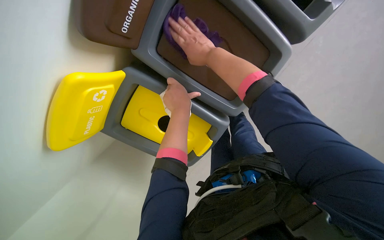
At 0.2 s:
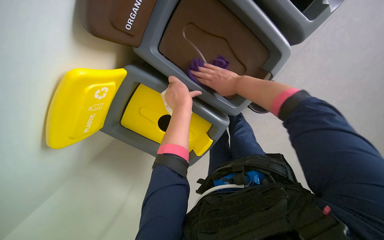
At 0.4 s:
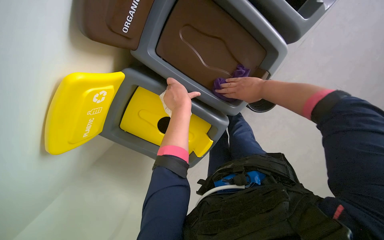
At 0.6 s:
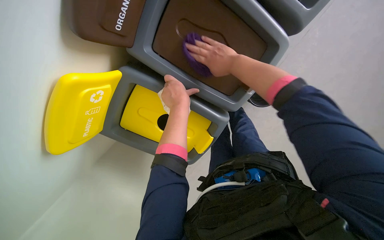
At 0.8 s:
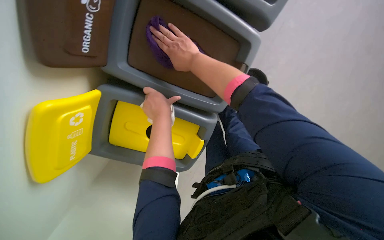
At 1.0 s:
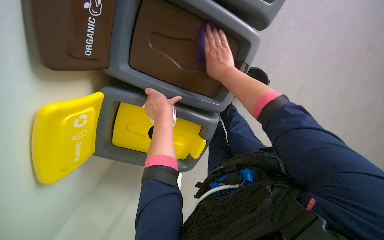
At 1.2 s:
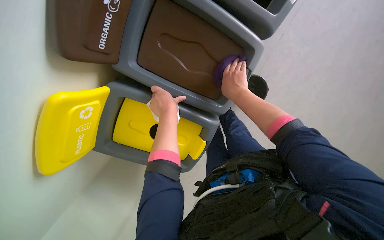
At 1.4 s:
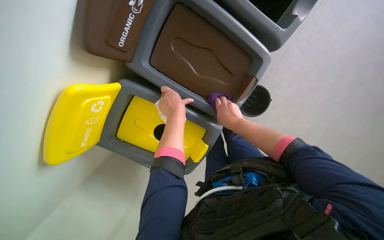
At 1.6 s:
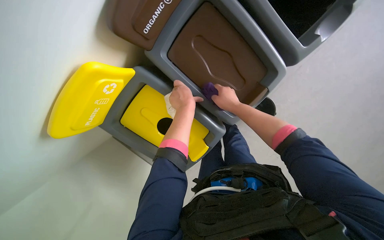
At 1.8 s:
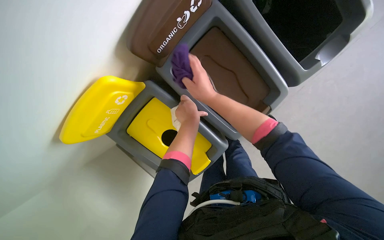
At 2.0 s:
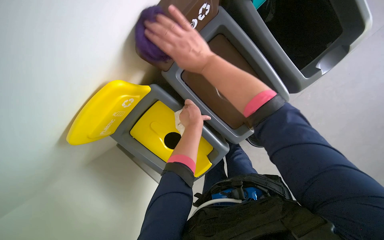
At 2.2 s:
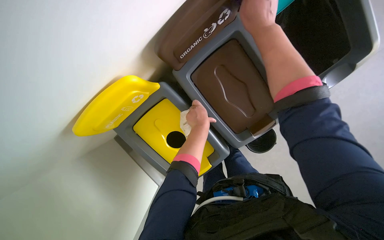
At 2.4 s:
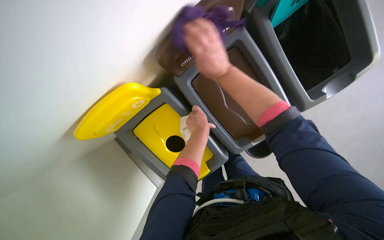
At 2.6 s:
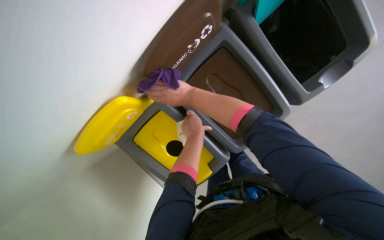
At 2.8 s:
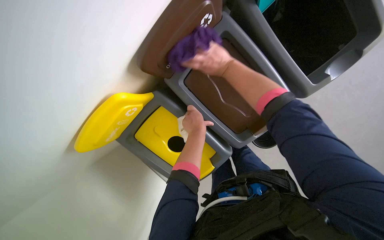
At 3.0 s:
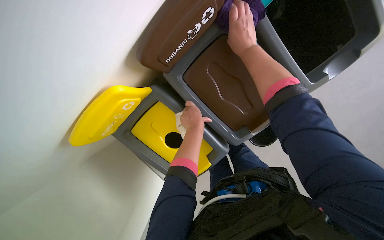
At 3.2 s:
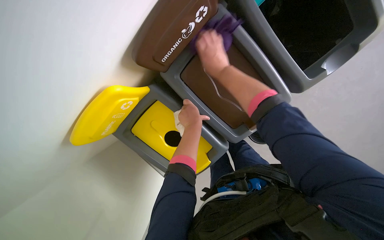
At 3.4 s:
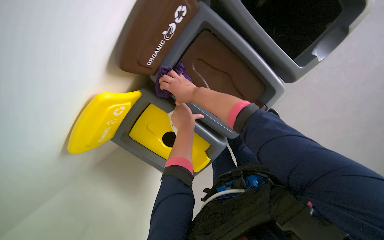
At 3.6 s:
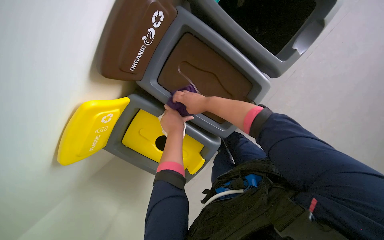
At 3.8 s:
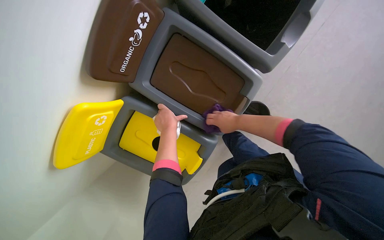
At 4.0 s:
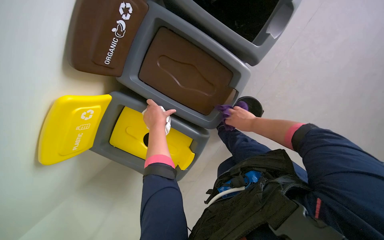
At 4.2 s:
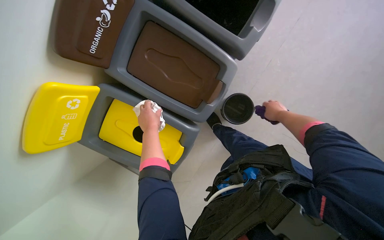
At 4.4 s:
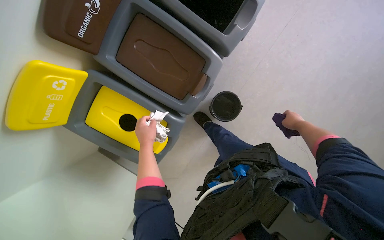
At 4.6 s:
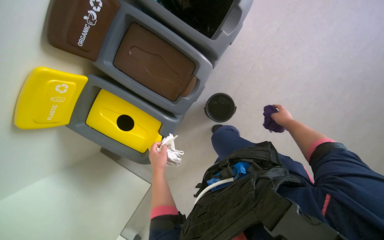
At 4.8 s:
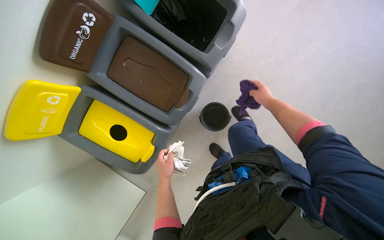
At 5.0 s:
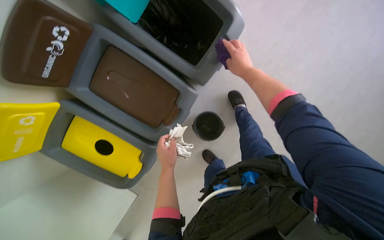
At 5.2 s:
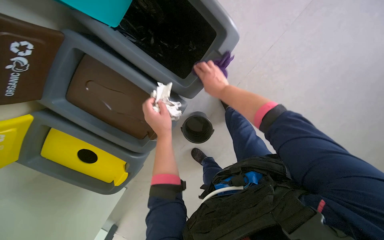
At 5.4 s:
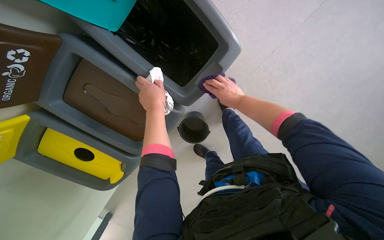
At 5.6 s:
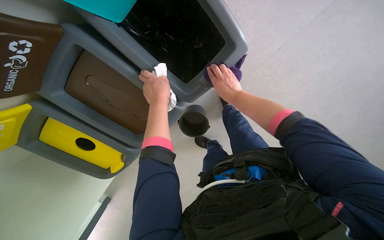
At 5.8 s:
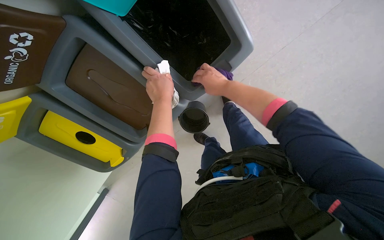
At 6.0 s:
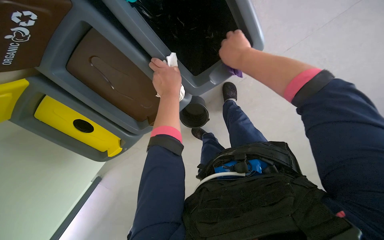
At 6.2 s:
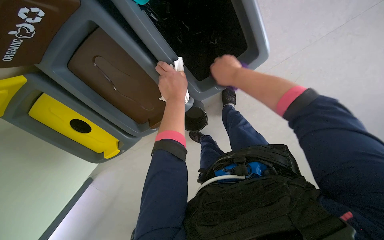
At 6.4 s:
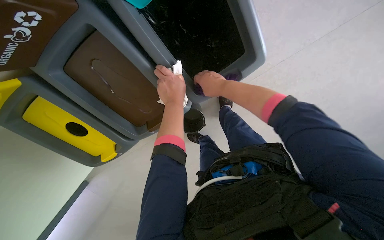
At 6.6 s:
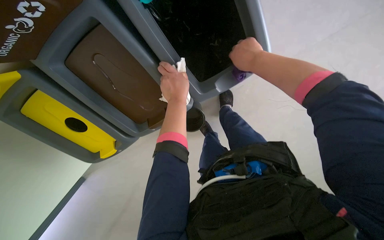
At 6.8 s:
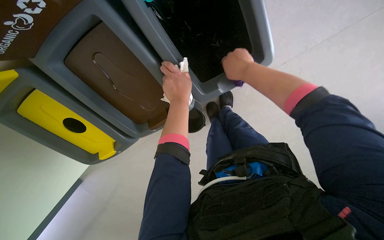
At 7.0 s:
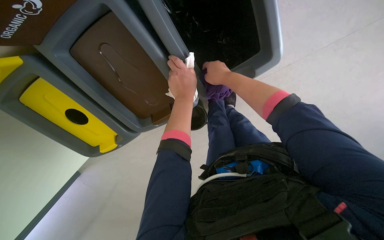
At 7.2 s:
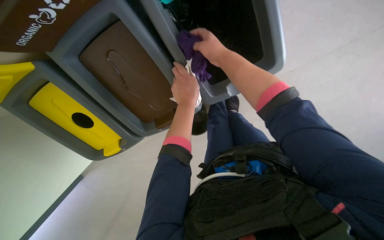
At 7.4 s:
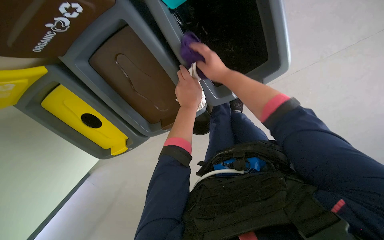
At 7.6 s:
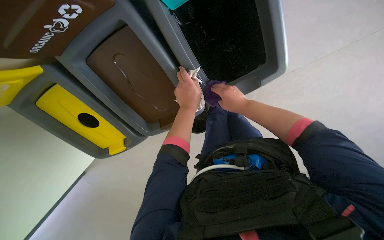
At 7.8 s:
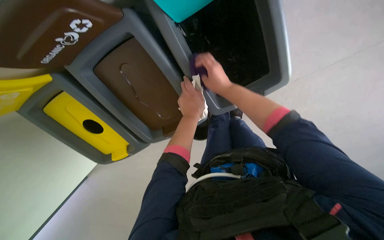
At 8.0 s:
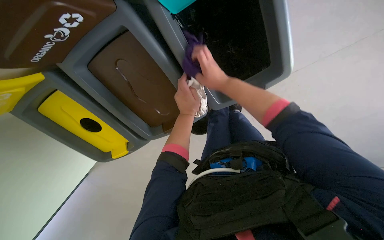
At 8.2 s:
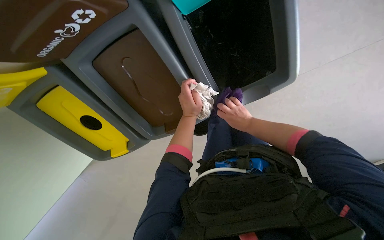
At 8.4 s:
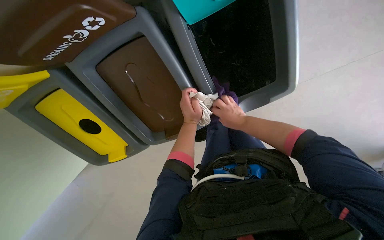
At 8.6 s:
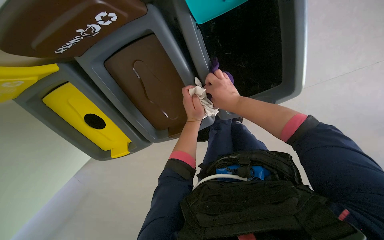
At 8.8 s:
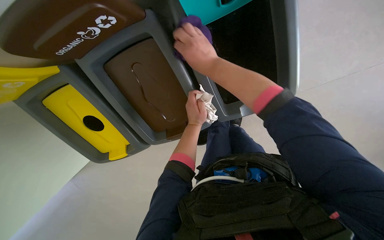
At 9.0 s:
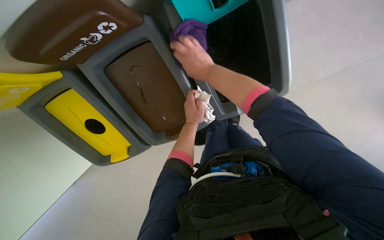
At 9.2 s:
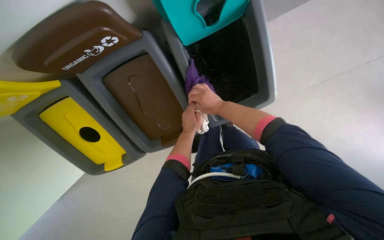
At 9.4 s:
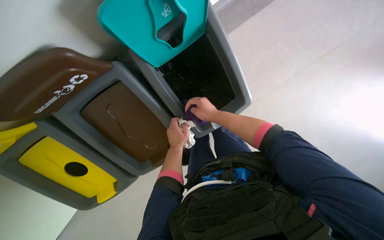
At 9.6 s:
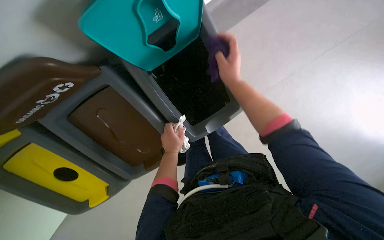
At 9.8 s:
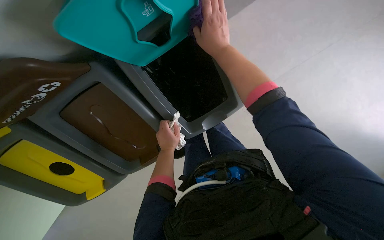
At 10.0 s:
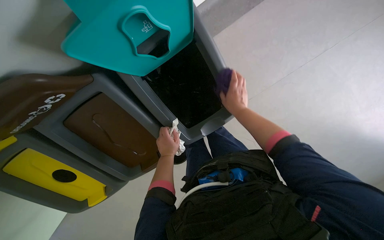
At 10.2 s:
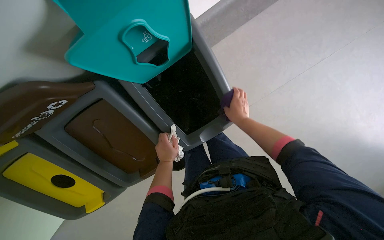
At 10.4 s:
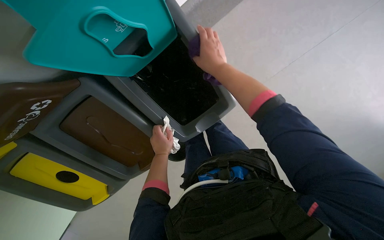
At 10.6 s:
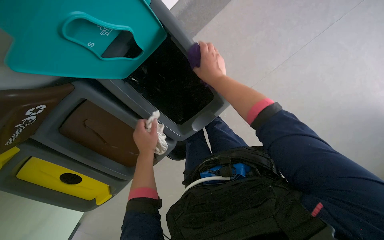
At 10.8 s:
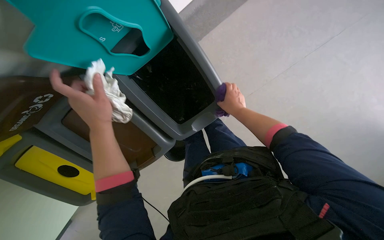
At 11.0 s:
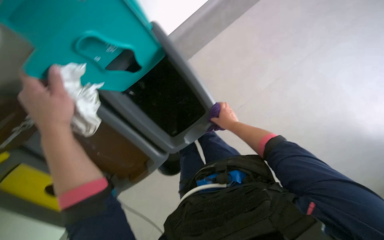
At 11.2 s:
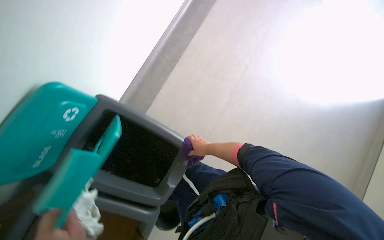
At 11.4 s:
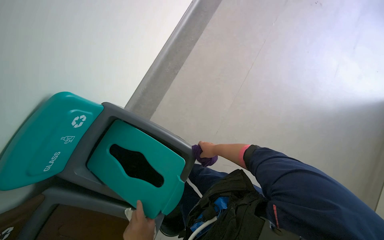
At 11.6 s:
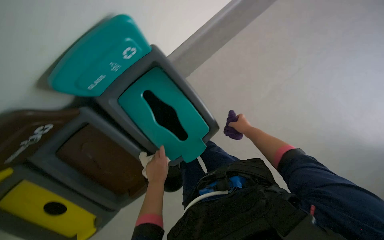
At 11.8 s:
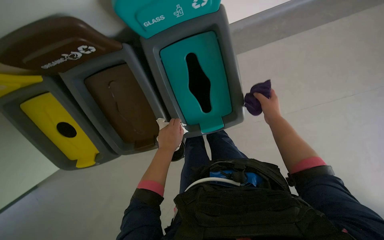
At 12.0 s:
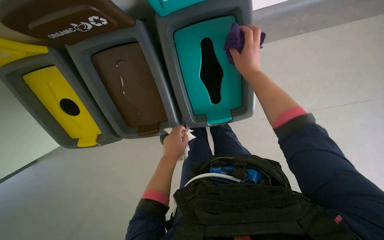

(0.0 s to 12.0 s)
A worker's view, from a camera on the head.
Job: wiping surfaces.
The whole recording: Wiping recycling bins. The worker wipes the surfaces of the recycling bins.
0.0 s - 1.6 s: The right hand goes left and right, approximately 25 cm each way, reversing 2 times.
1.6 s - 3.0 s: The right hand moves left and right over roughly 20 cm, changing direction 3 times.
3.0 s - 4.4 s: The wearer looks roughly 10 degrees further upward. The right hand moves to the right and down the picture, approximately 70 cm, while the left hand shifts roughly 20 cm down the picture.
4.4 s - 6.0 s: The camera travels approximately 40 cm. The wearer looks roughly 20 degrees further downward.
6.0 s - 7.6 s: The right hand is displaced down the picture by roughly 10 cm.
7.6 s - 9.0 s: The right hand swings left and right, roughly 20 cm each way, with 2 reversals.
9.0 s - 10.4 s: The right hand swings up and down the picture, some 20 cm each way, with 3 reversals.
10.4 s - 12.0 s: Everything in view rotates some 30 degrees clockwise.

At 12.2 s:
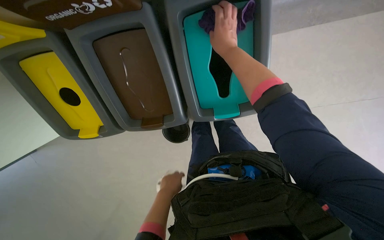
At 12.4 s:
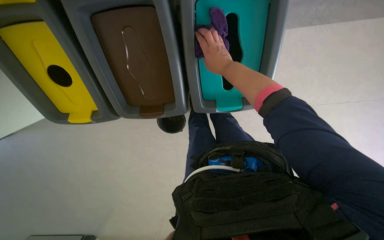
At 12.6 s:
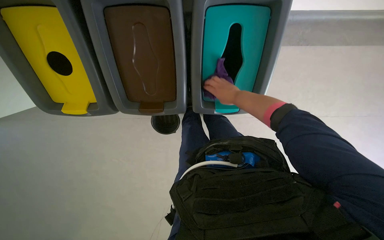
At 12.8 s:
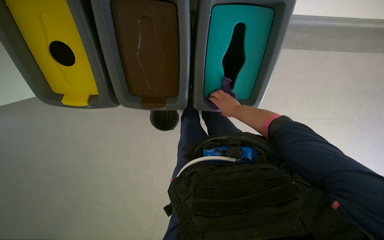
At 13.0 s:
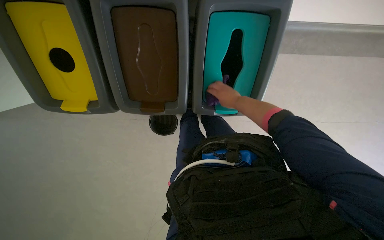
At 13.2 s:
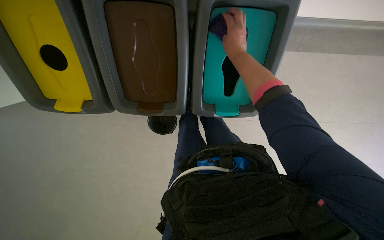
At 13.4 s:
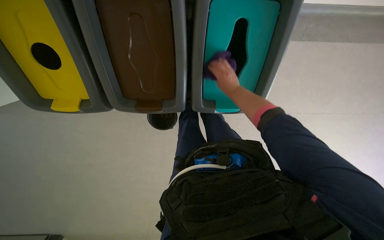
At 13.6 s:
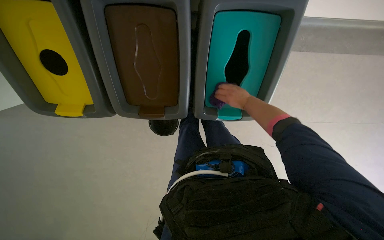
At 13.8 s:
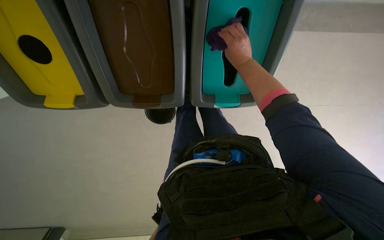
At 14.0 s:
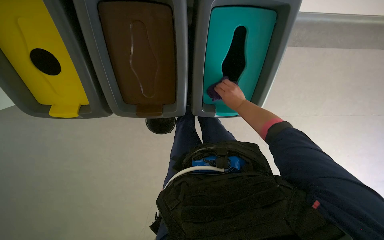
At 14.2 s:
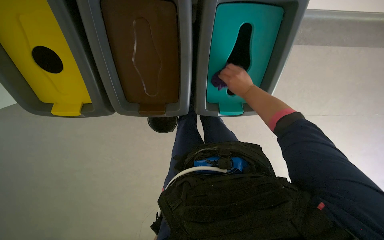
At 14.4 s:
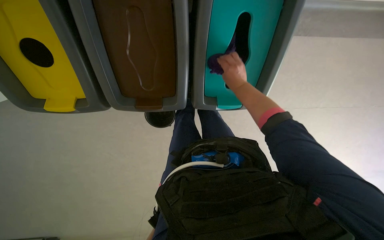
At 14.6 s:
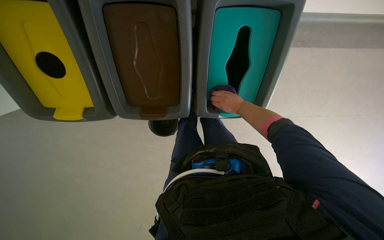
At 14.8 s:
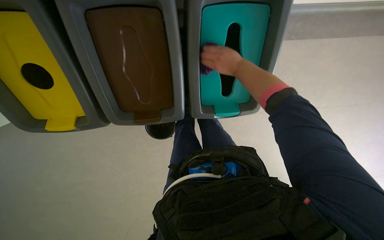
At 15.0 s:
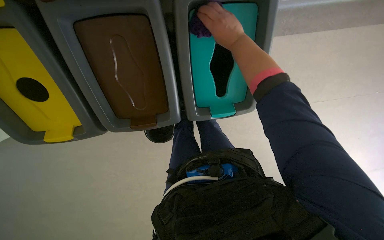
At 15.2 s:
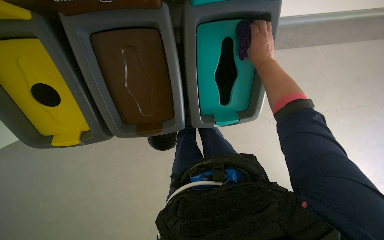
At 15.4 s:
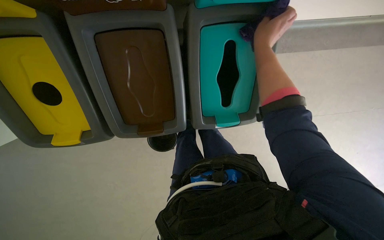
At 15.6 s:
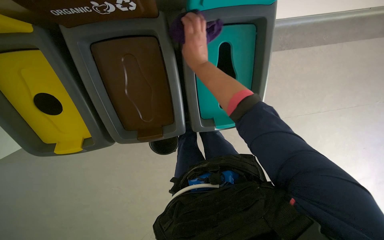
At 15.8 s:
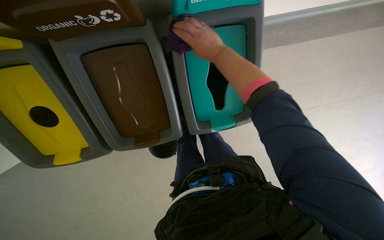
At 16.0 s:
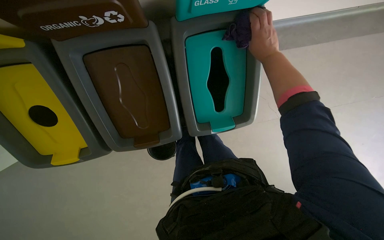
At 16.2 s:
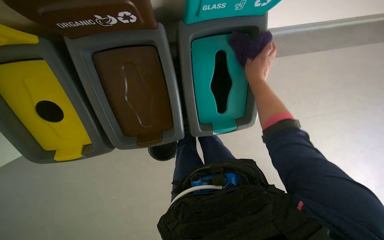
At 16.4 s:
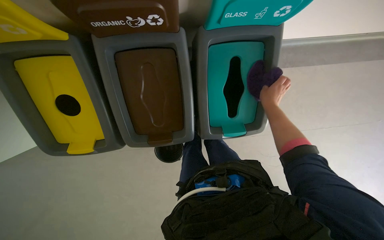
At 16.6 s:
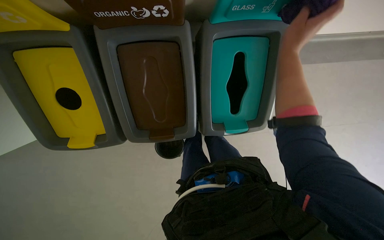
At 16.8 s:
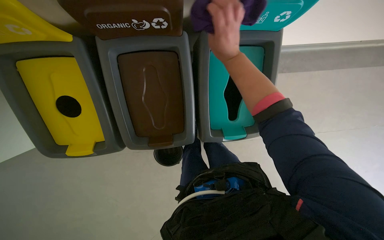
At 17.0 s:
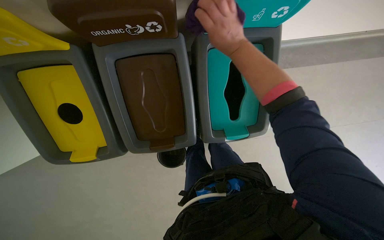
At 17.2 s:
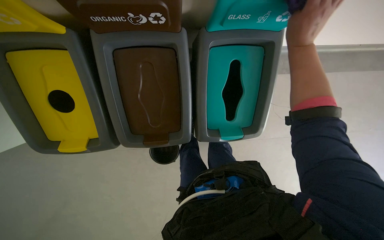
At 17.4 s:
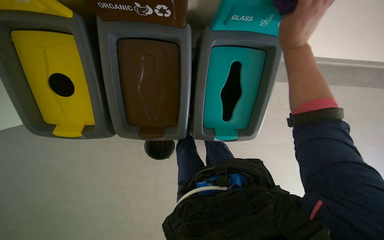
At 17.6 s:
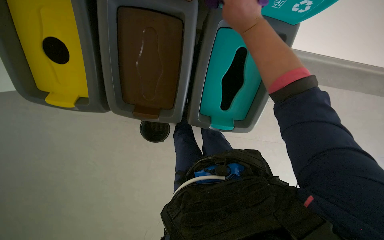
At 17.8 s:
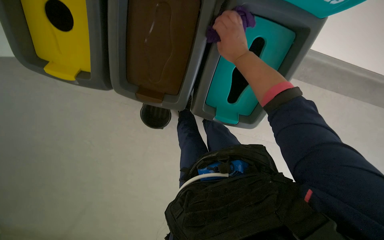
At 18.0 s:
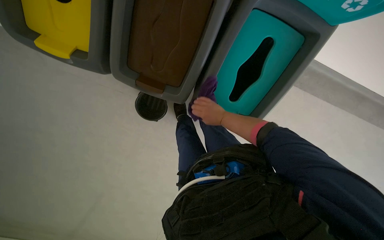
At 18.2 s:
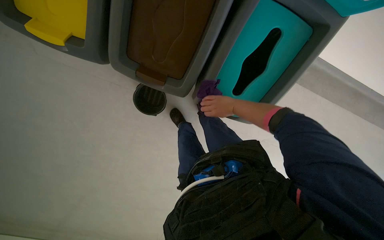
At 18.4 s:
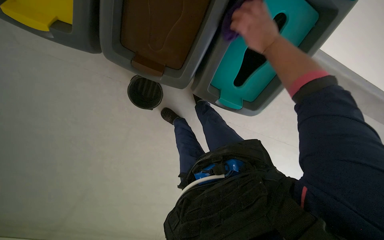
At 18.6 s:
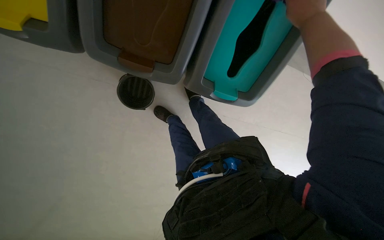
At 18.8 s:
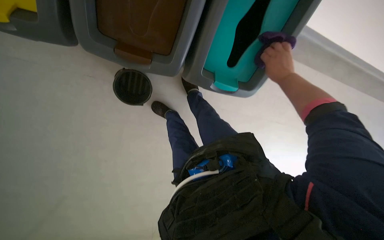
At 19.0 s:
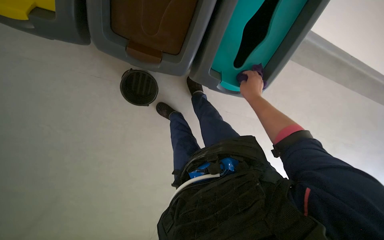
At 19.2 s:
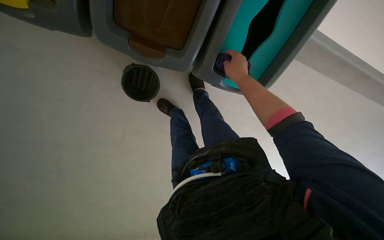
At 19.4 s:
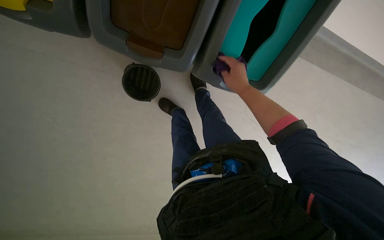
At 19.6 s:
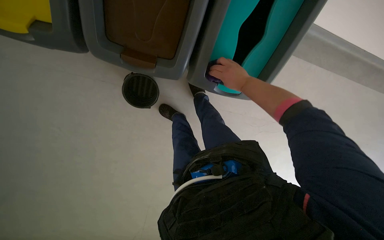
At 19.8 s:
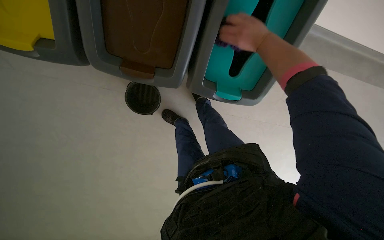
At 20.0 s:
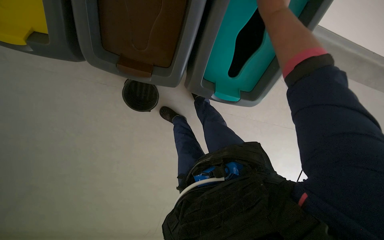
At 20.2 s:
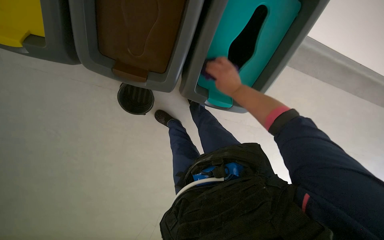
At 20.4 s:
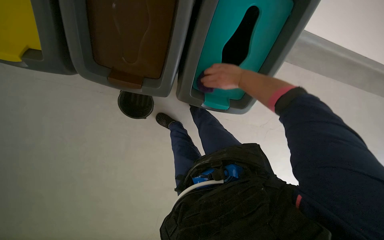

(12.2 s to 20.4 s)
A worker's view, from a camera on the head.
Job: wiping surfaces.
The whole recording: Wiping recycling bins. The worker wipes the surfaces of the recycling bins.
12.2 s - 13.8 s: The right hand swings nearer and farther, roughly 20 cm each way, with 3 reversals.
13.8 s - 15.4 s: The right hand swings nearer and farther, about 20 cm each way, with 3 reversals.
15.4 s - 17.2 s: The right hand moves left and right over some 25 cm, changing direction 3 times.
17.2 s - 18.8 s: The view tilts approximately 20 degrees downward. The scene rotates clockwise by some 25 degrees.
